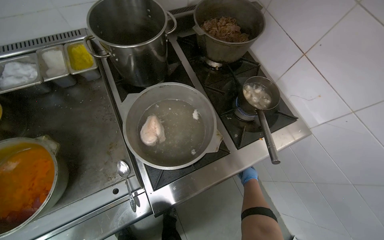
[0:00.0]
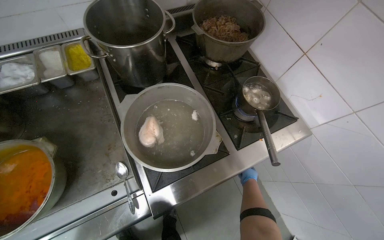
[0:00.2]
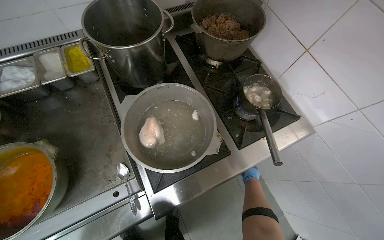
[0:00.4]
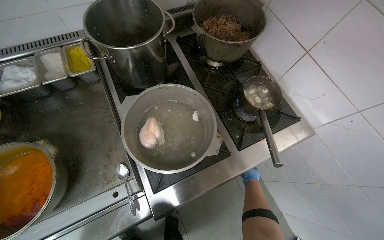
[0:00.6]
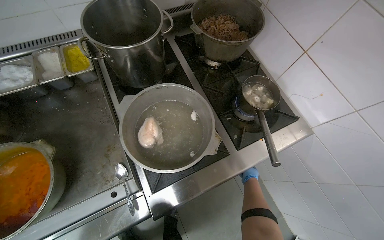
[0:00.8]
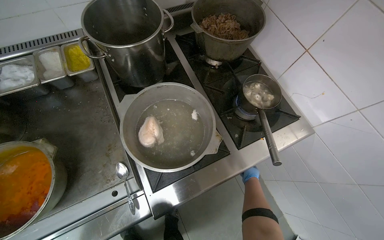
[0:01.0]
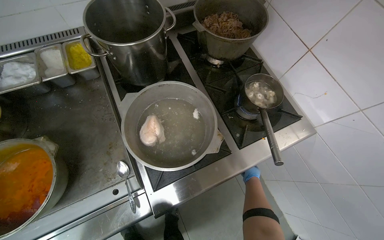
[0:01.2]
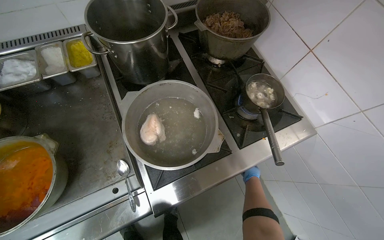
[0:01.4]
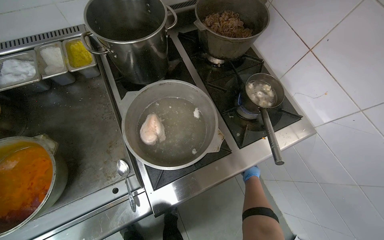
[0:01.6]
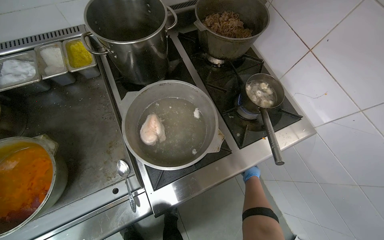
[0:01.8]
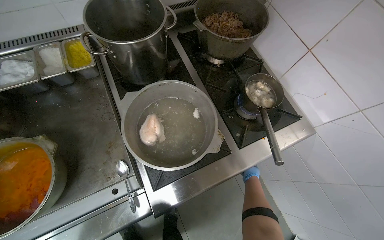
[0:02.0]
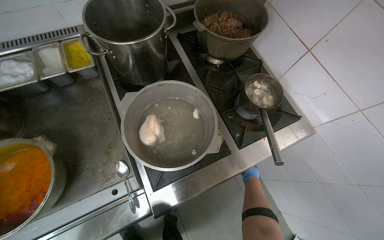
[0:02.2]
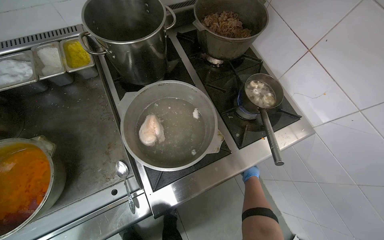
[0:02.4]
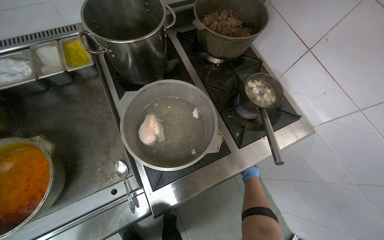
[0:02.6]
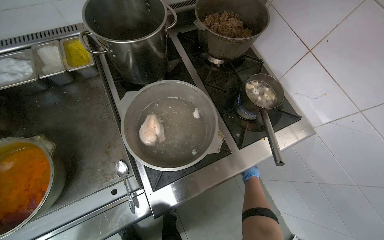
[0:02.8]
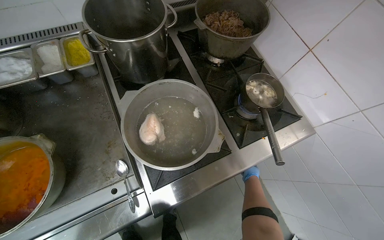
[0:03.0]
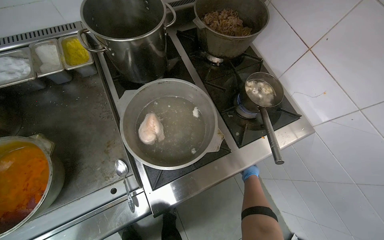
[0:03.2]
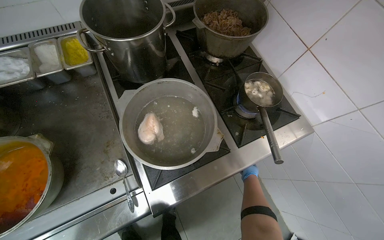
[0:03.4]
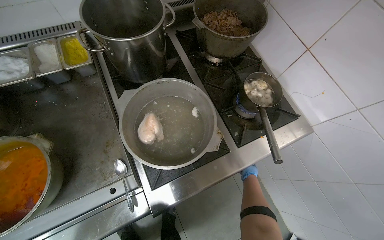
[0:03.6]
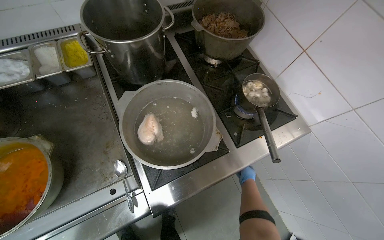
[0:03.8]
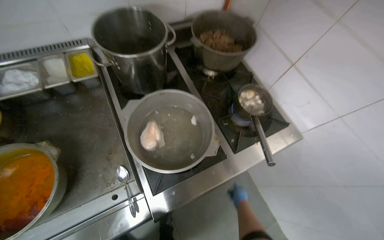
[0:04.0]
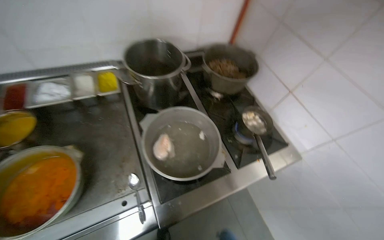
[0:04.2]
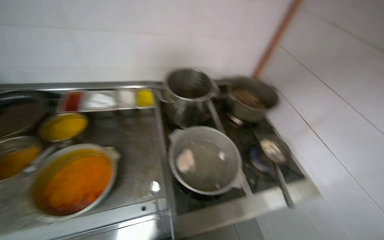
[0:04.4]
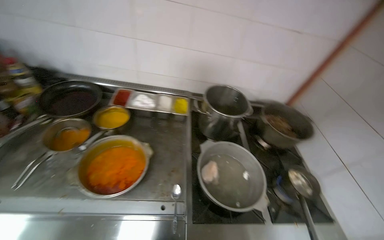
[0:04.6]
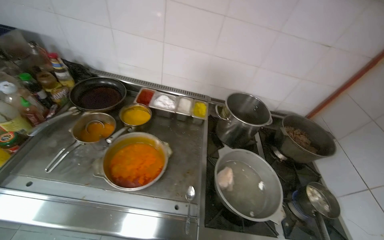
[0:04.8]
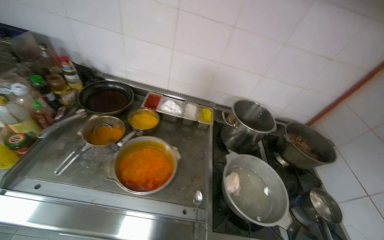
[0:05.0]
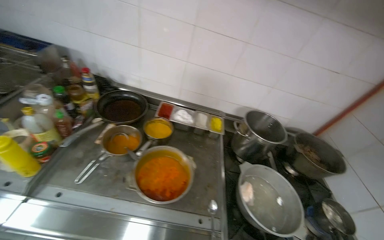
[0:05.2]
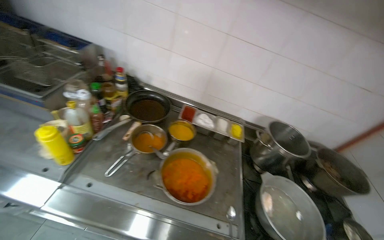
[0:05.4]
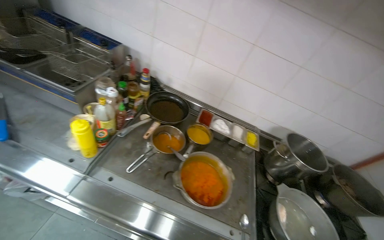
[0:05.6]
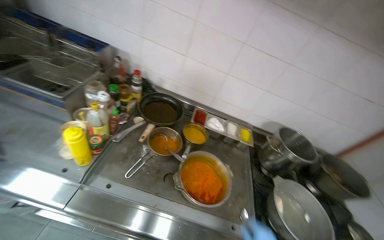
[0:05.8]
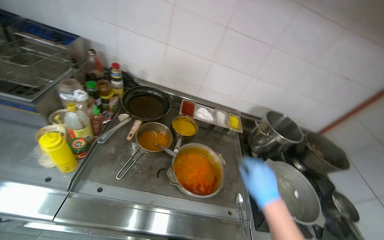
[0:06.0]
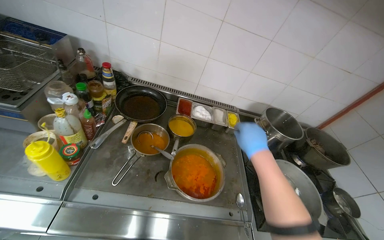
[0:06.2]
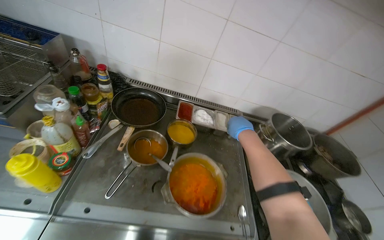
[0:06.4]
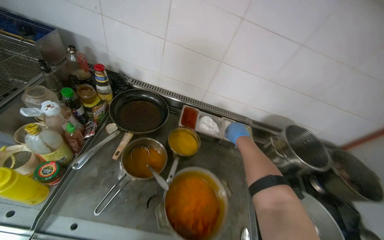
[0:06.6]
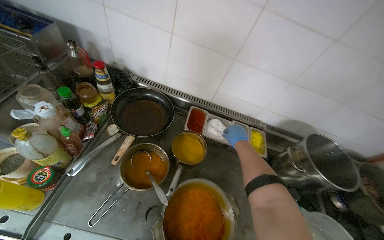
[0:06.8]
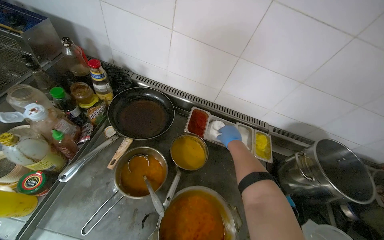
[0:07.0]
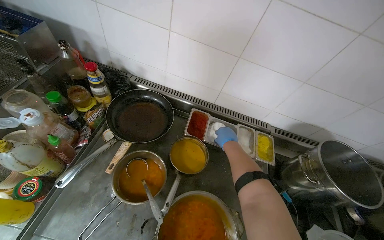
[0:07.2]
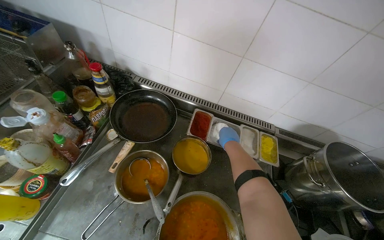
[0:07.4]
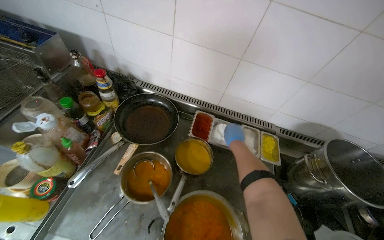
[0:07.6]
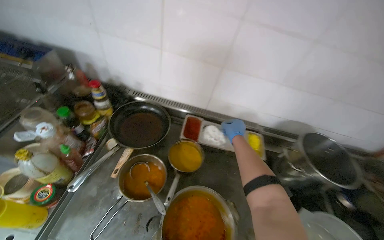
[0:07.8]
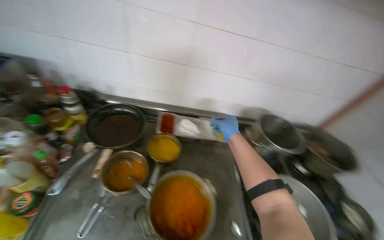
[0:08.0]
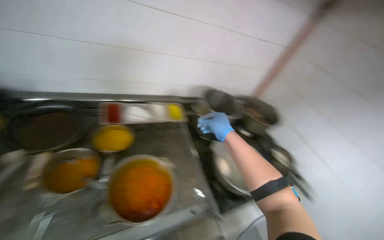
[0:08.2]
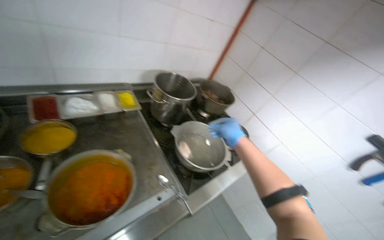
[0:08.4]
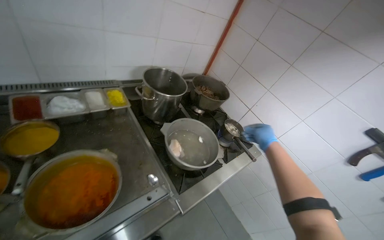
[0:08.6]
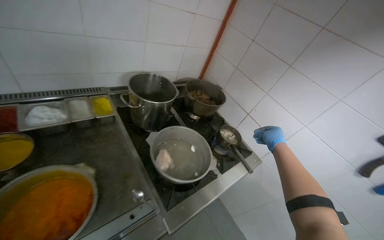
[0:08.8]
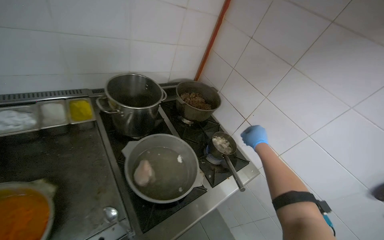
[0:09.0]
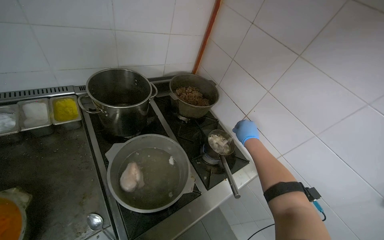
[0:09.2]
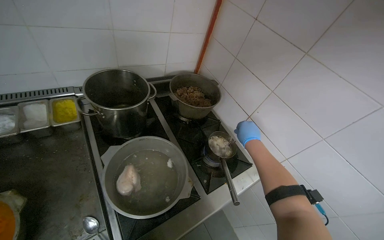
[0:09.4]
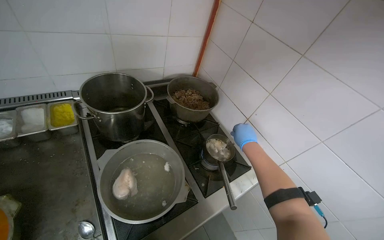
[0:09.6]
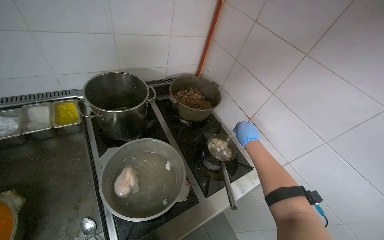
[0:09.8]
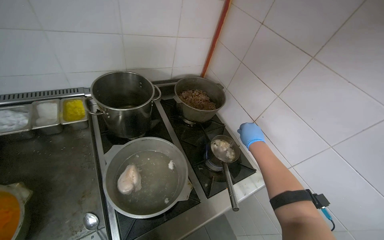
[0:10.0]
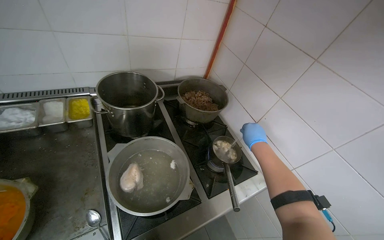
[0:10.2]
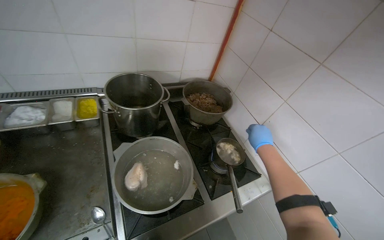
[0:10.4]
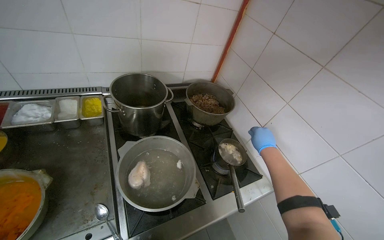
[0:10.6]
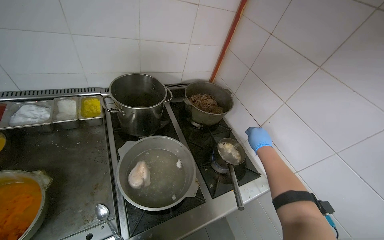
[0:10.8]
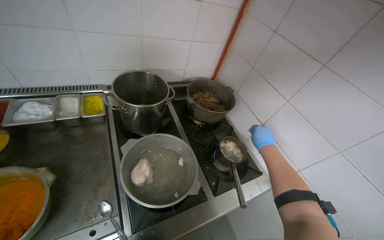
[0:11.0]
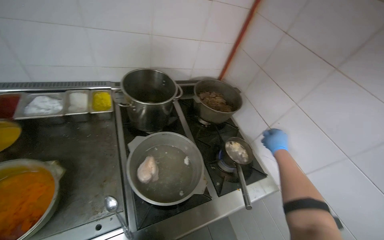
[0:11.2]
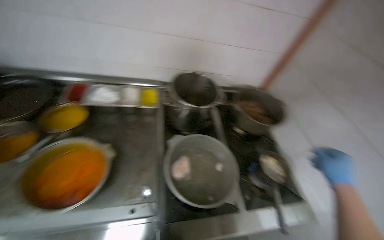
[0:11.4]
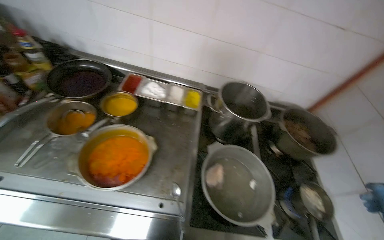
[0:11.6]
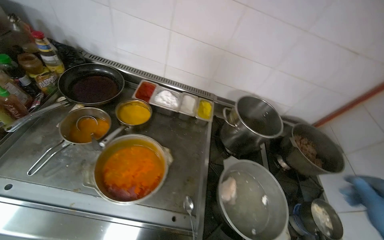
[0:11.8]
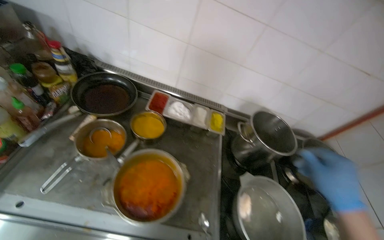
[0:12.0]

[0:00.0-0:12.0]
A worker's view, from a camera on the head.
Job: cooking food.
The whole recording: Stirring contents in pot. The worker stirs the contents in a small pot on the stove.
0:03.0 to 0:04.4: The view tips upward by approximately 20 degrees.
0:04.4 to 0:06.0: The camera travels to the left, some 50 cm.
0:06.0 to 0:07.6: The right hand is displaced farther from the camera and up the picture by approximately 60 cm.
0:07.6 to 0:09.0: The camera travels about 50 cm. The wearer looks some 45 degrees further to the right.
0:09.0 to 0:10.4: The right hand goes approximately 15 cm farther from the camera.
0:10.4 to 0:12.0: The head travels approximately 40 cm. The head rotates approximately 30 degrees to the left.

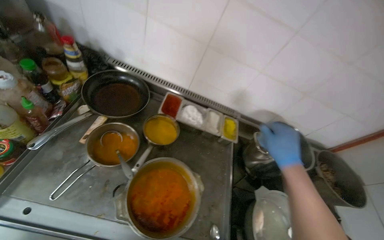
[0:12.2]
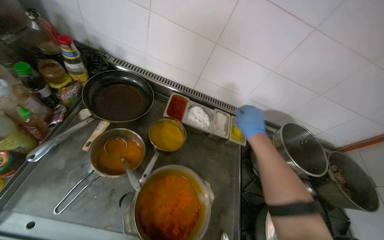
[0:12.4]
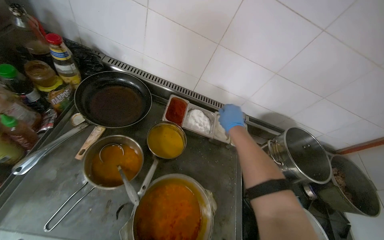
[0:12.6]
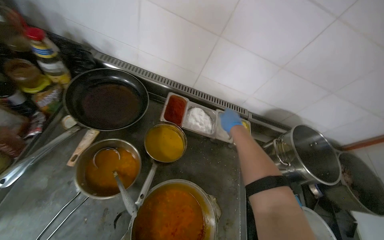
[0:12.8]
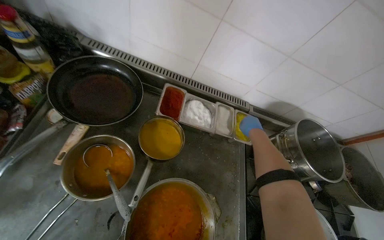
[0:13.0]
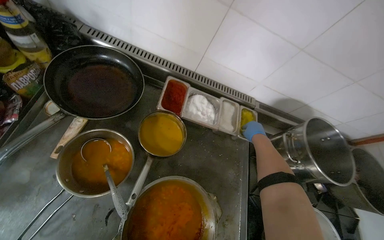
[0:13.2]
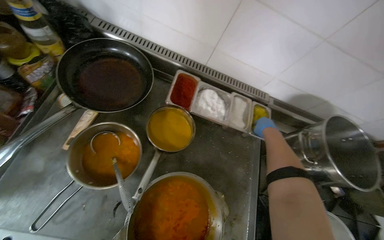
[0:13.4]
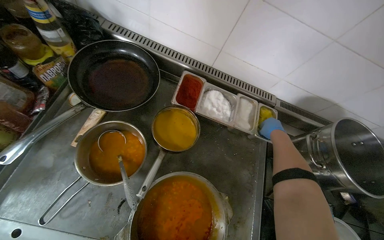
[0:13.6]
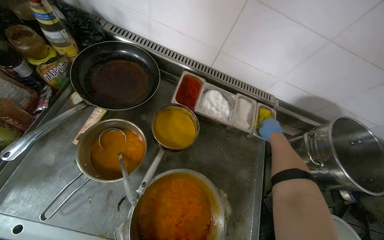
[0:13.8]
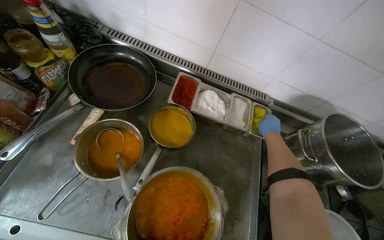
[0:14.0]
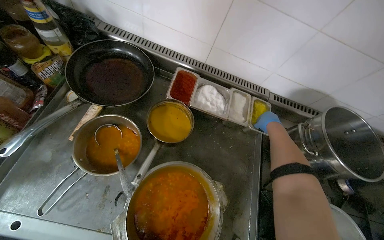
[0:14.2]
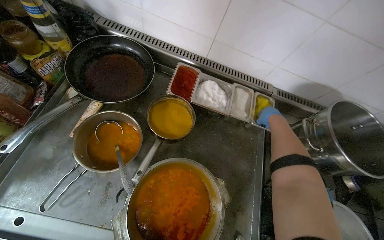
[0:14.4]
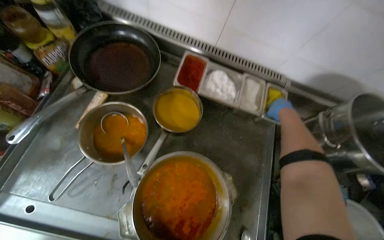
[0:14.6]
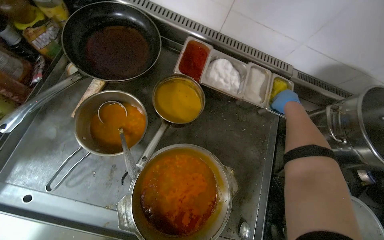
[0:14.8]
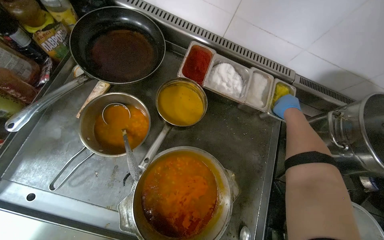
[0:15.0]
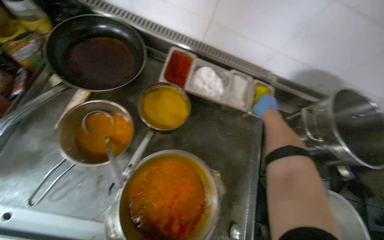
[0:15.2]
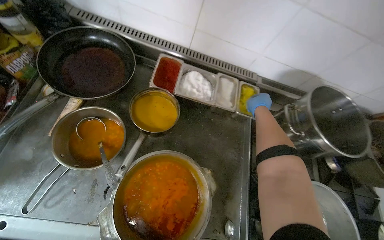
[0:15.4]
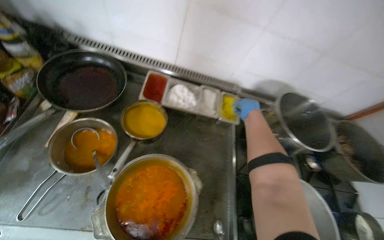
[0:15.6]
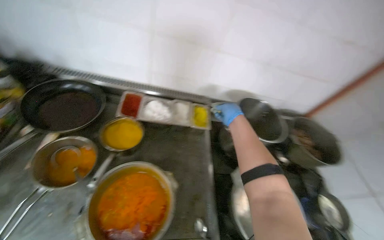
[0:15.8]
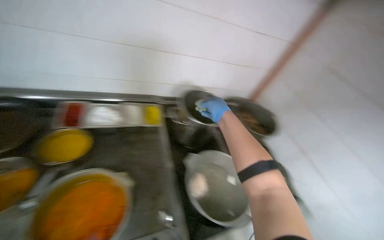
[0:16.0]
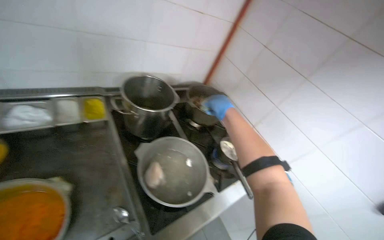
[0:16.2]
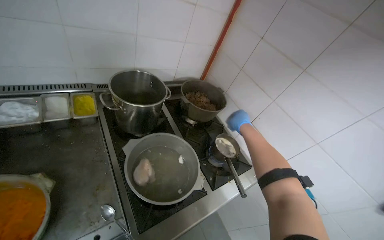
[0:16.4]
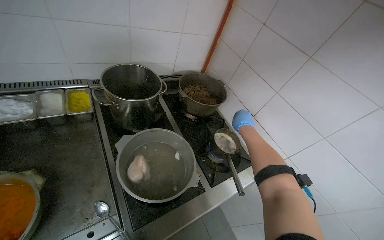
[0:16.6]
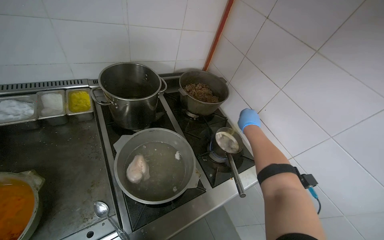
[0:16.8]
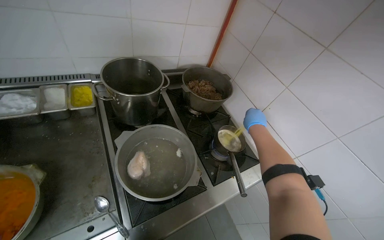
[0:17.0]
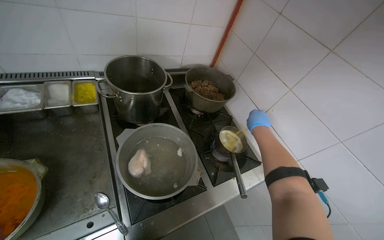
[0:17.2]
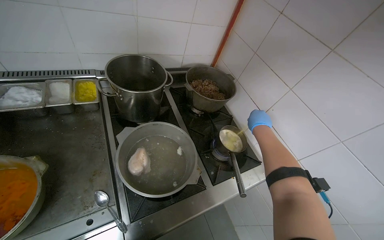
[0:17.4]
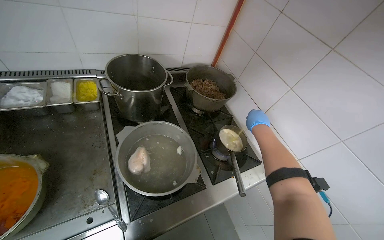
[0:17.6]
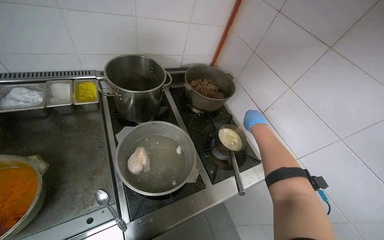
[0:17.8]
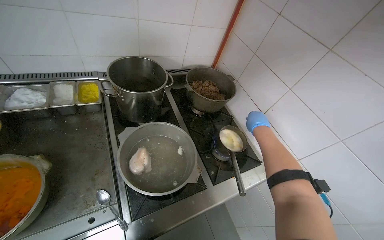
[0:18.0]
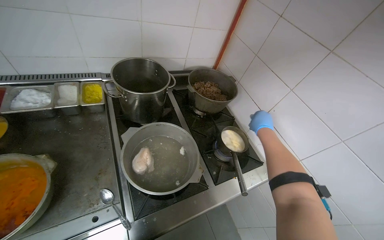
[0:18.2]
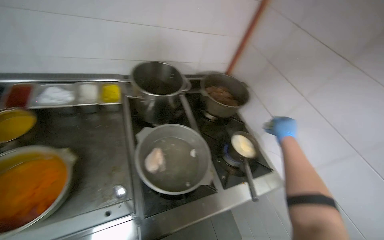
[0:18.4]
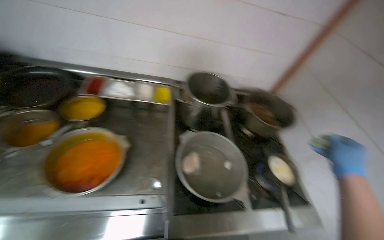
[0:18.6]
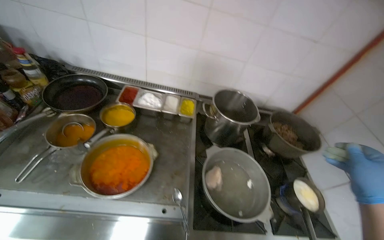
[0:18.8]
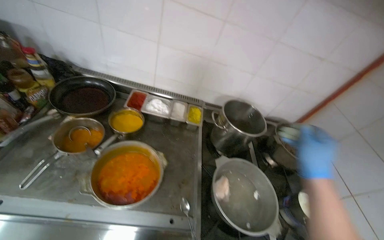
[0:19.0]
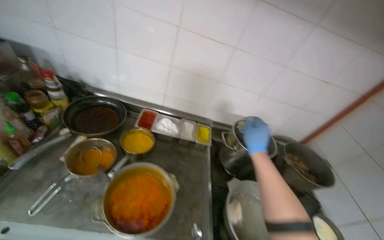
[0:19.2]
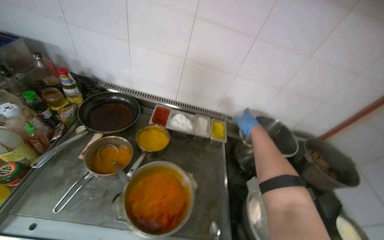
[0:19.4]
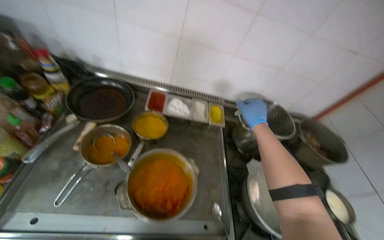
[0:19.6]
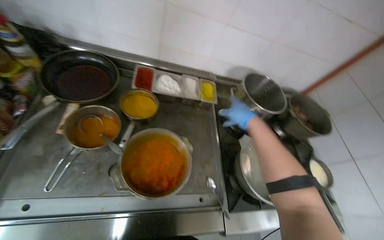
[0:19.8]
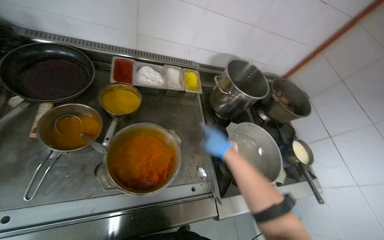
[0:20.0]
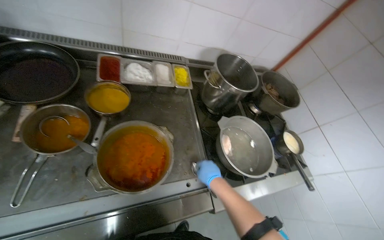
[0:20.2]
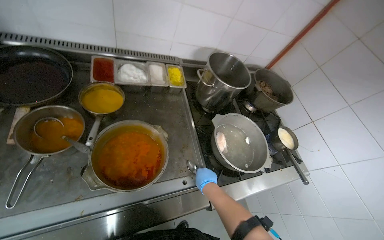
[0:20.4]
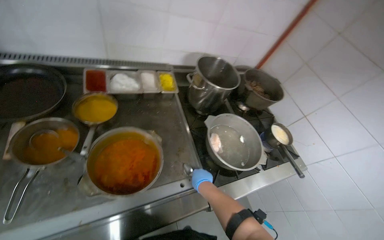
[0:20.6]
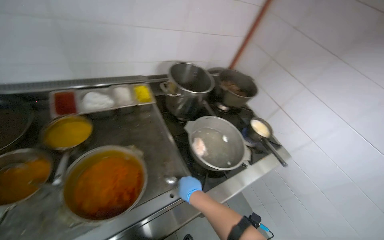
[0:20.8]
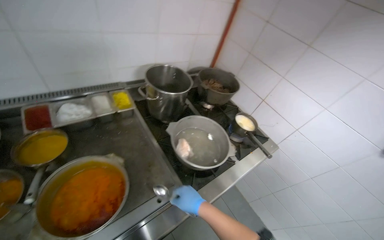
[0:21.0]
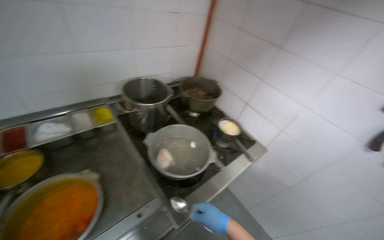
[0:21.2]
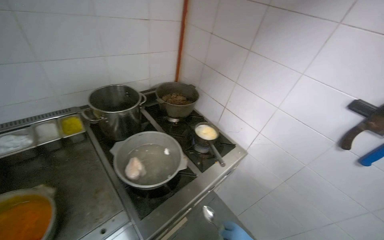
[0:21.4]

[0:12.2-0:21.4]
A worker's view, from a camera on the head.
Job: cooking food.
The whole recording: Stirring contents in pot. The worker stirs the contents in a small pot on the stove.
0:12.2 to 0:13.8: The right hand moves farther from the camera, approximately 40 cm.
0:15.2 to 0:16.8: The camera travels roughly 60 cm. The head turns to the right by roughly 40 degrees.
0:18.4 to 0:19.8: The camera travels roughly 40 cm.
0:19.8 to 0:21.4: The camera travels to the right, some 50 cm. The head rotates some 40 degrees to the right.
